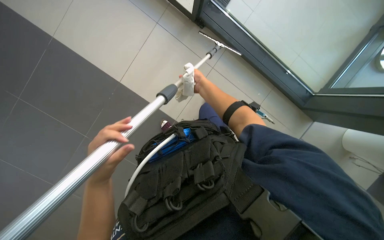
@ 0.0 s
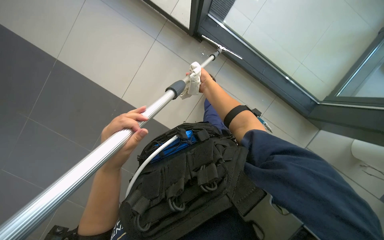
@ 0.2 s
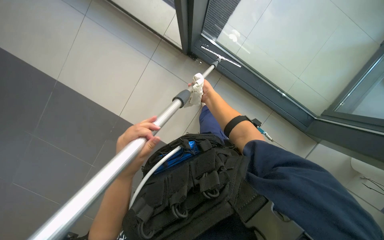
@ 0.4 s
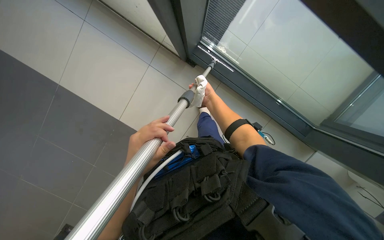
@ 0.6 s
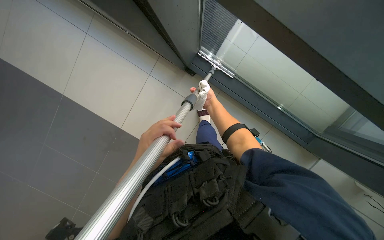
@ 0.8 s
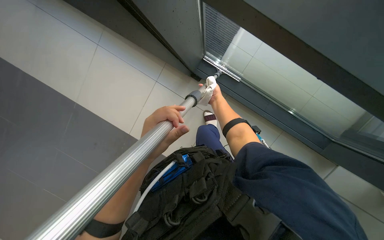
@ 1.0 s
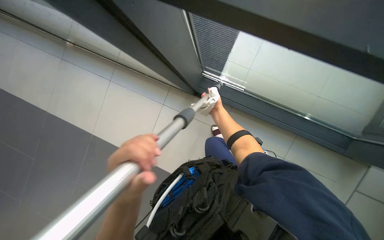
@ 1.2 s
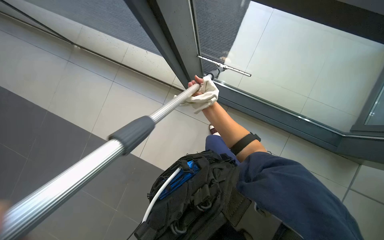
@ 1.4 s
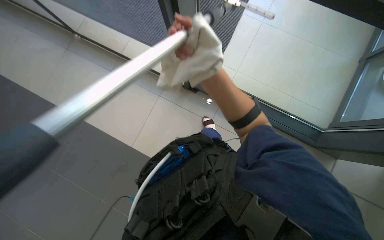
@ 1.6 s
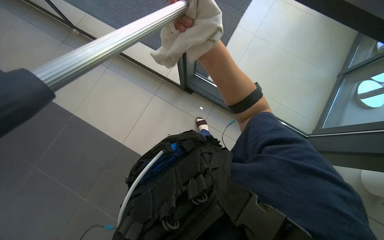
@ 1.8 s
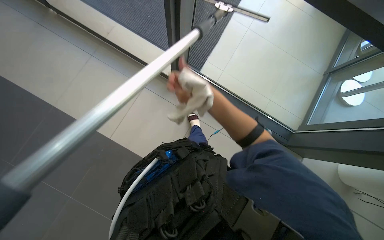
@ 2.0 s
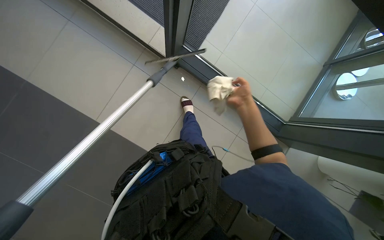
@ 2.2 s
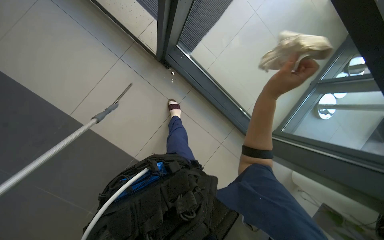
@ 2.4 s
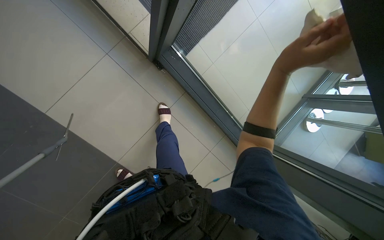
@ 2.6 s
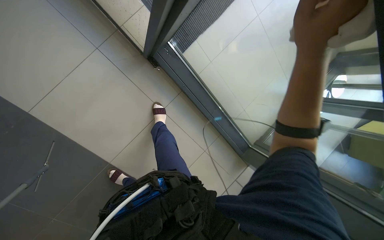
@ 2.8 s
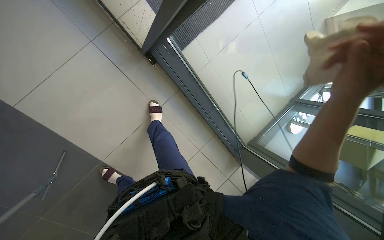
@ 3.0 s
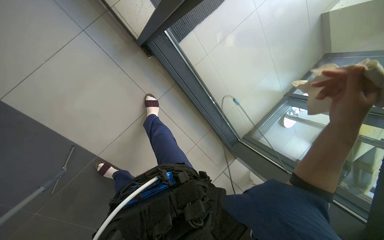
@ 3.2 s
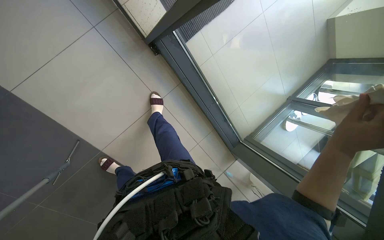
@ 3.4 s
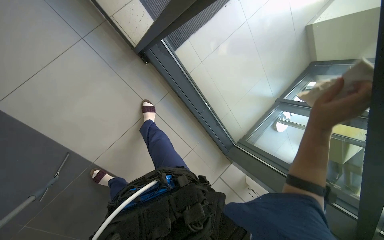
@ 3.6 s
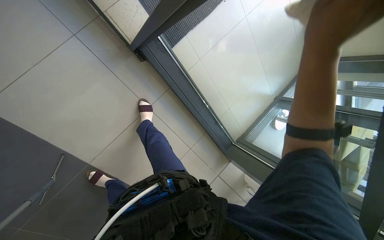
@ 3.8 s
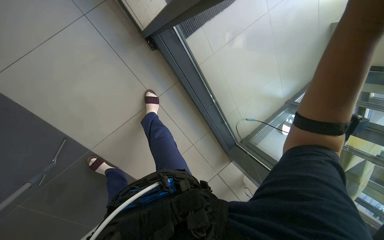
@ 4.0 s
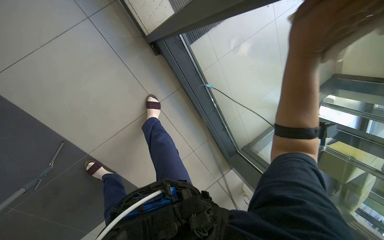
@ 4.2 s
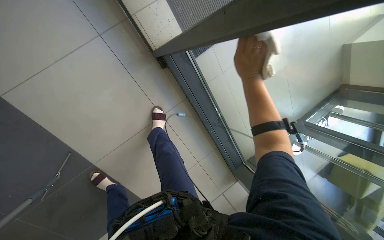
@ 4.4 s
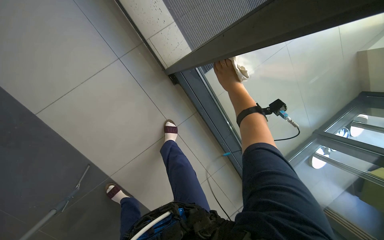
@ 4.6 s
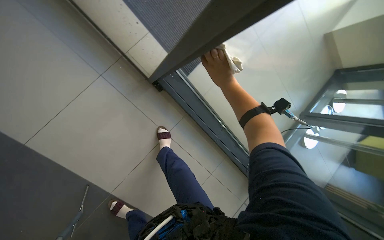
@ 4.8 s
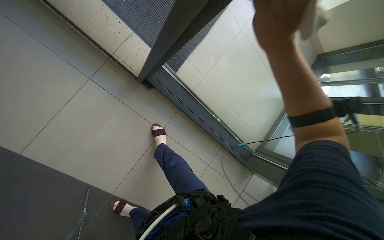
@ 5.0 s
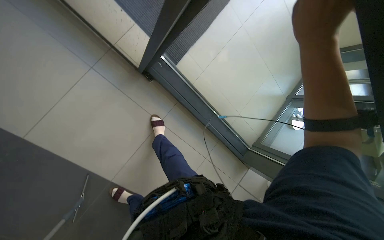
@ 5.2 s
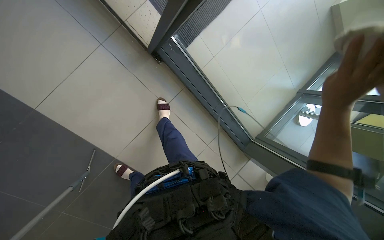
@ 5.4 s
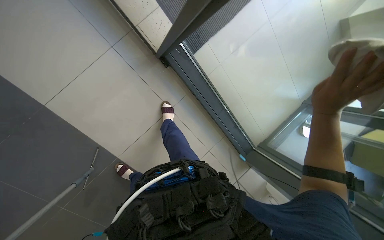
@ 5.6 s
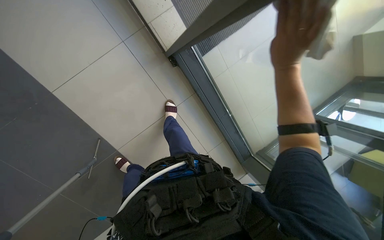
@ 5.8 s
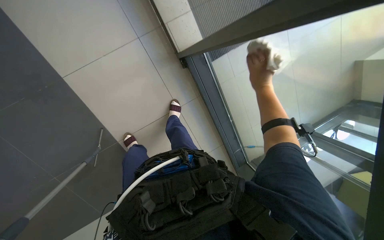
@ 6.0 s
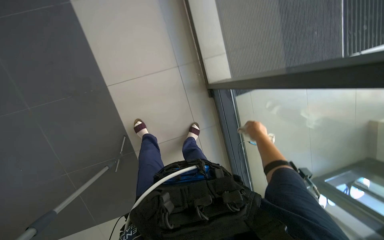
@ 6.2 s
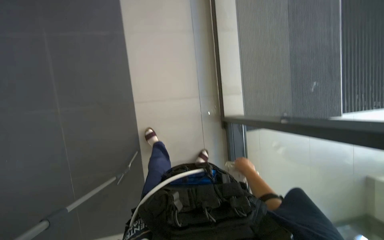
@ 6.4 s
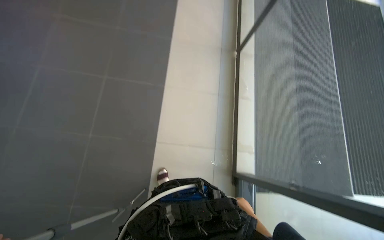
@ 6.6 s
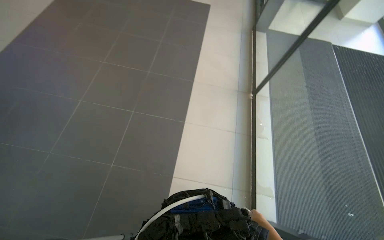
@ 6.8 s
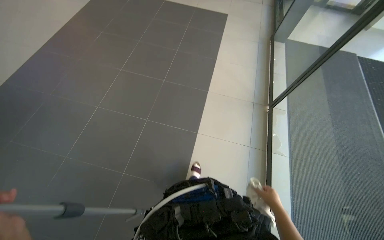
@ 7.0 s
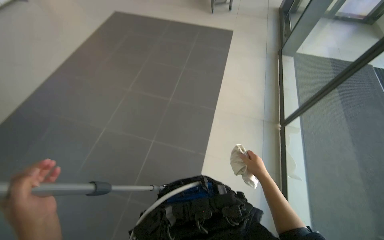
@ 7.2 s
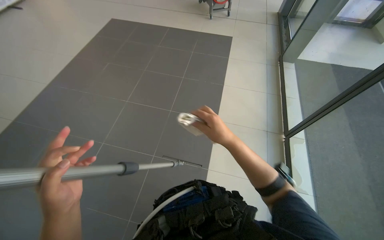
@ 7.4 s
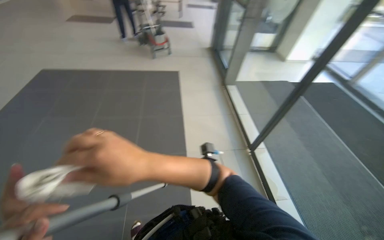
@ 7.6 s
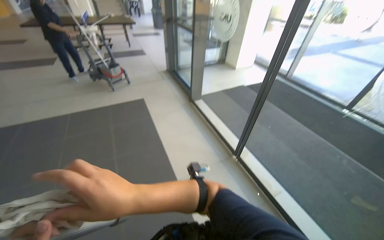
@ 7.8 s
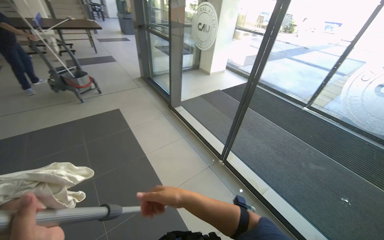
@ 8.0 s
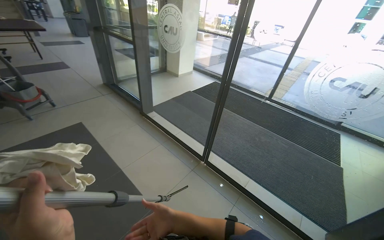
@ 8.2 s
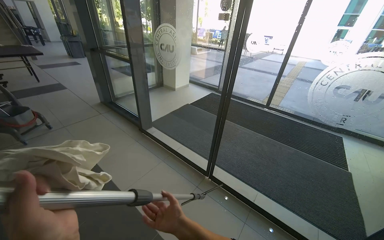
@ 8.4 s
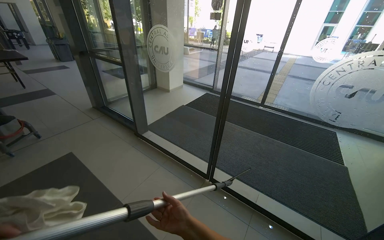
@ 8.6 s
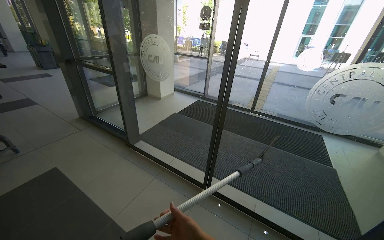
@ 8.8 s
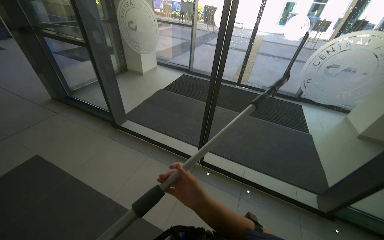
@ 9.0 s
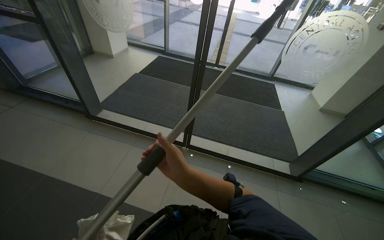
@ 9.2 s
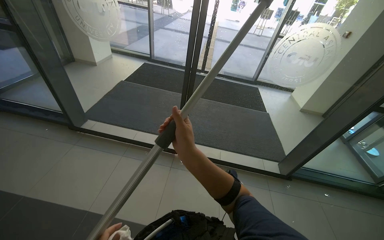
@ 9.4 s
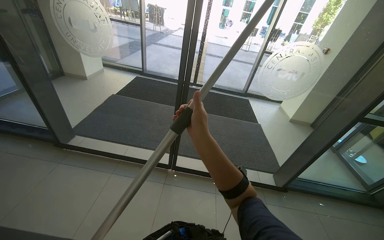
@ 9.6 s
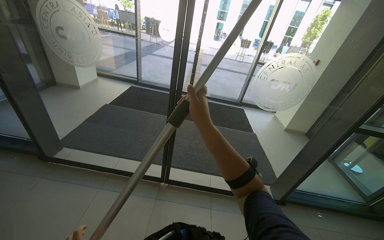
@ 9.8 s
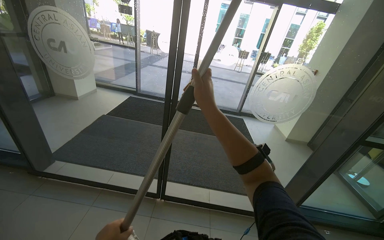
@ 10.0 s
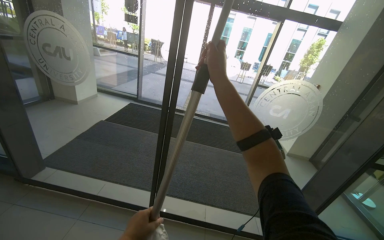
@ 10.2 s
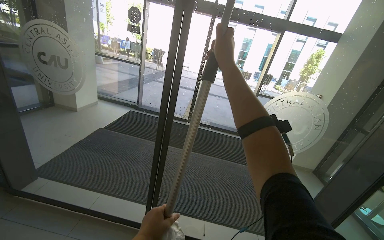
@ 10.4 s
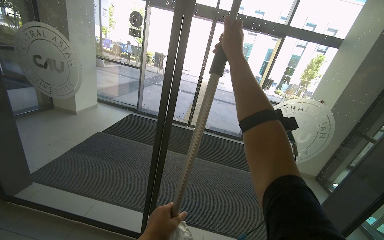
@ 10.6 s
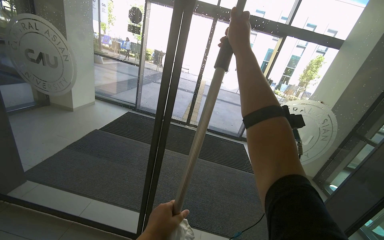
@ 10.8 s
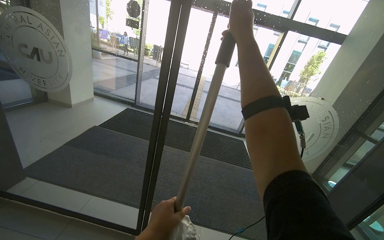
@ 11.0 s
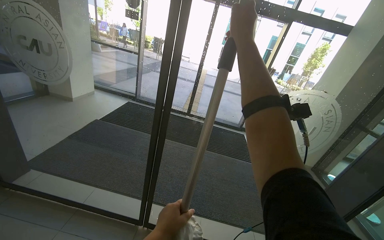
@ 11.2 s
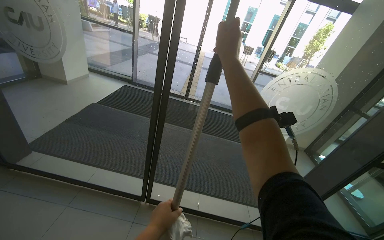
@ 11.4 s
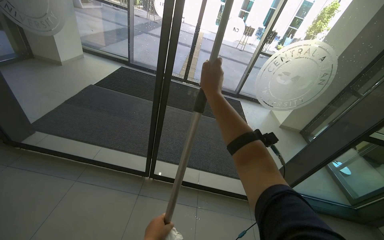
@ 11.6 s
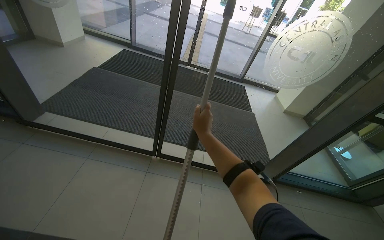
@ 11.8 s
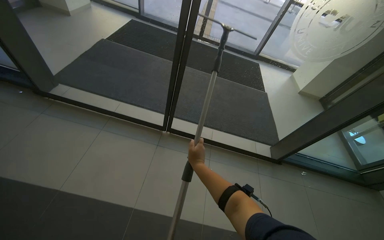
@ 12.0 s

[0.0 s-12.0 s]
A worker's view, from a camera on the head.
Job: cleaning windows.
The whole recording: Cleaning glass panels with squeegee. The worker cleans large glass panels using a squeegee and a cloth.
0.0 to 1.6 s: The right hand heads nearer to the camera, covering about 30 cm.
1.6 to 3.0 s: The camera is aimed roughly 25 degrees further to the right. The right hand shifts about 25 cm to the right, and reaches roughly 20 cm farther from the camera, then returns.
4.4 to 6.0 s: The right hand reaches about 30 cm to the right, then returns.
7.6 to 9.0 s: The head travels approximately 50 cm. The head turns to the right by roughly 60 degrees.
9.0 to 10.4 s: The camera sweeps to the right, by roughly 15 degrees. The view tips upward by approximately 15 degrees. The right hand shifts approximately 70 cm up the picture.
10.4 to 12.0 s: The wearer looks some 30 degrees further downward. The right hand is displaced down the picture by some 70 cm.

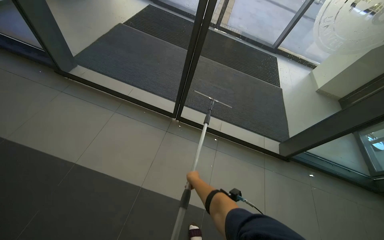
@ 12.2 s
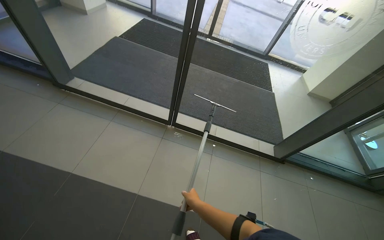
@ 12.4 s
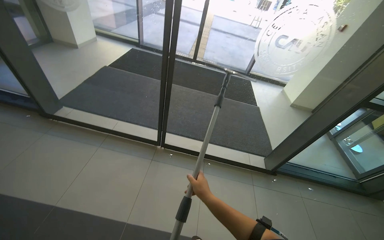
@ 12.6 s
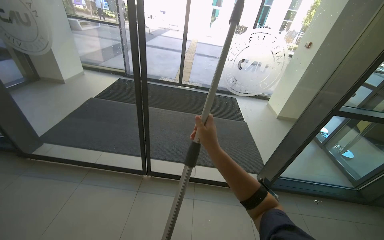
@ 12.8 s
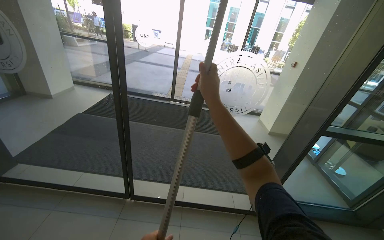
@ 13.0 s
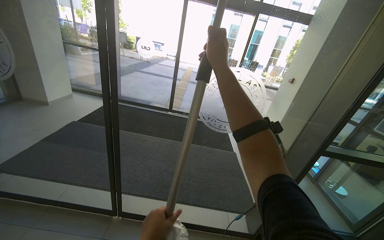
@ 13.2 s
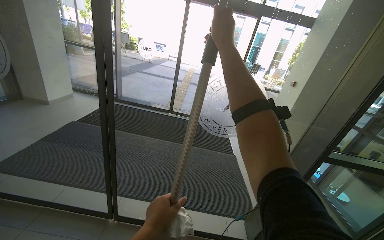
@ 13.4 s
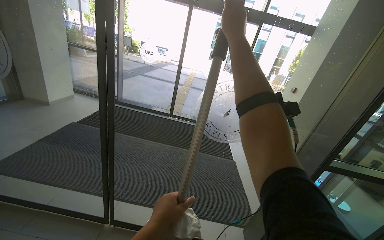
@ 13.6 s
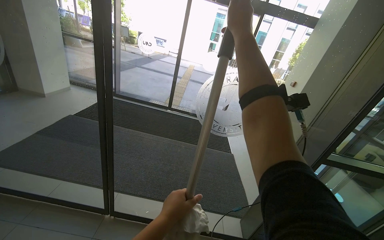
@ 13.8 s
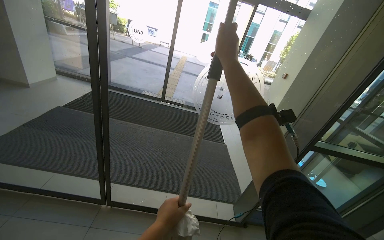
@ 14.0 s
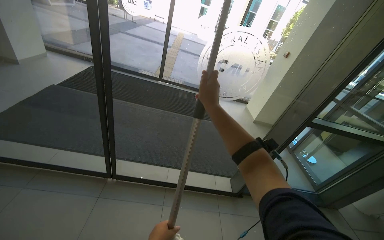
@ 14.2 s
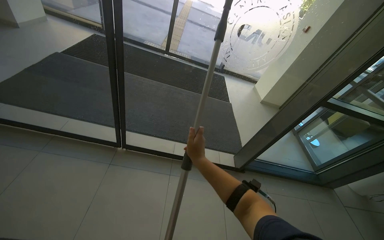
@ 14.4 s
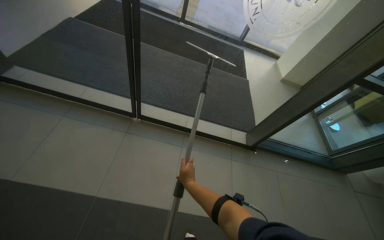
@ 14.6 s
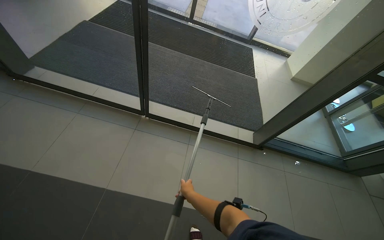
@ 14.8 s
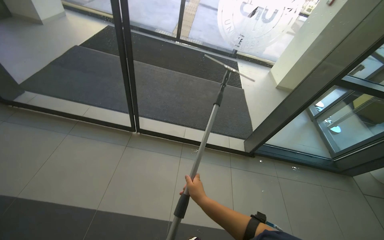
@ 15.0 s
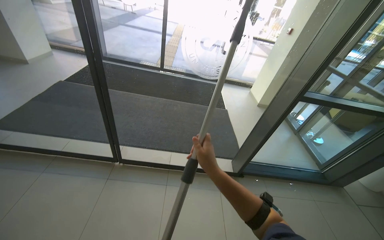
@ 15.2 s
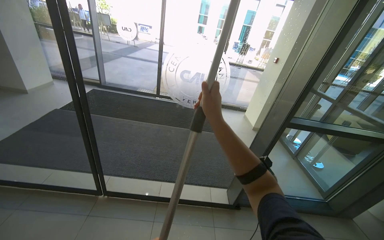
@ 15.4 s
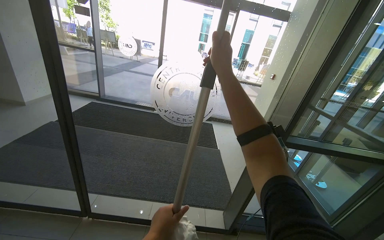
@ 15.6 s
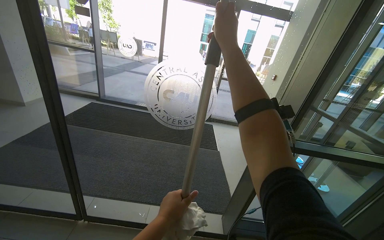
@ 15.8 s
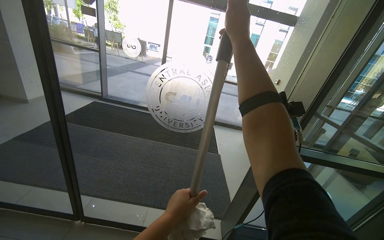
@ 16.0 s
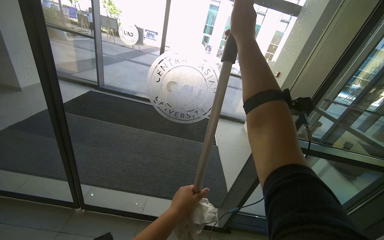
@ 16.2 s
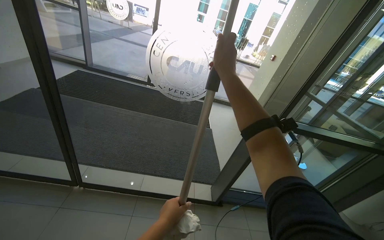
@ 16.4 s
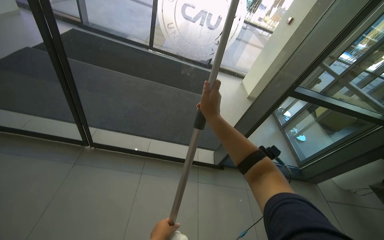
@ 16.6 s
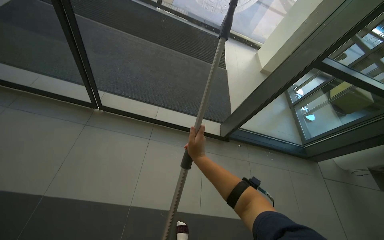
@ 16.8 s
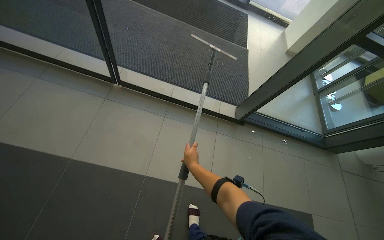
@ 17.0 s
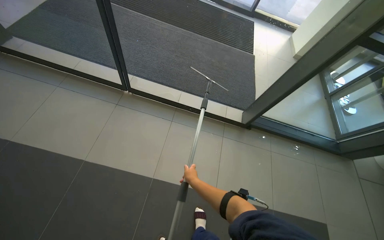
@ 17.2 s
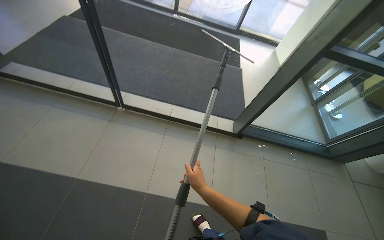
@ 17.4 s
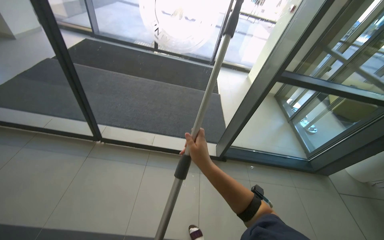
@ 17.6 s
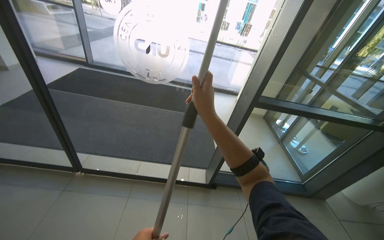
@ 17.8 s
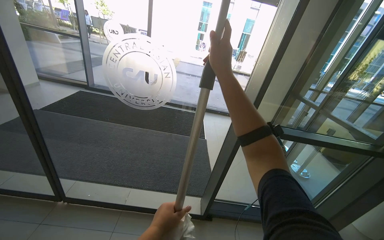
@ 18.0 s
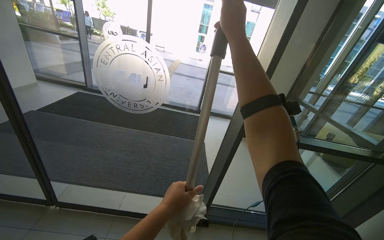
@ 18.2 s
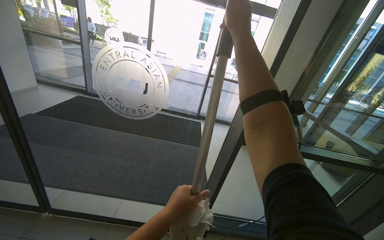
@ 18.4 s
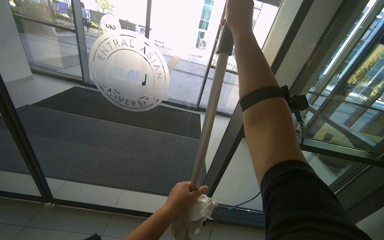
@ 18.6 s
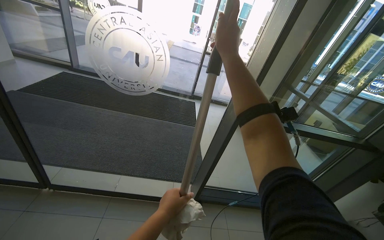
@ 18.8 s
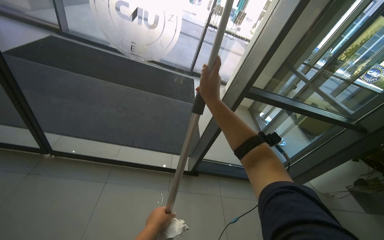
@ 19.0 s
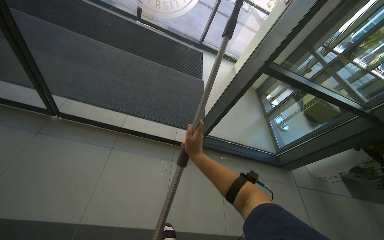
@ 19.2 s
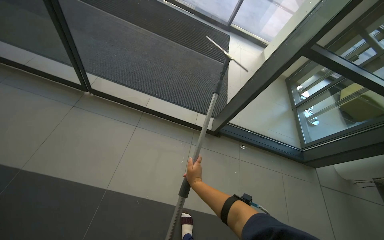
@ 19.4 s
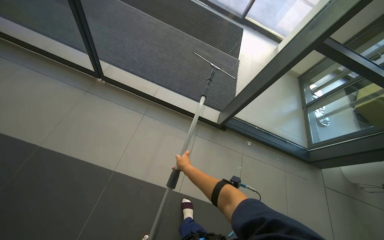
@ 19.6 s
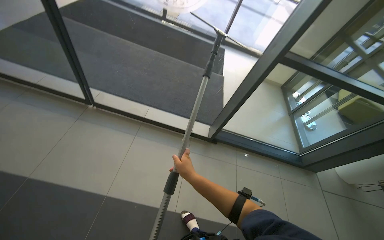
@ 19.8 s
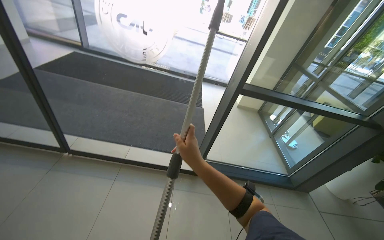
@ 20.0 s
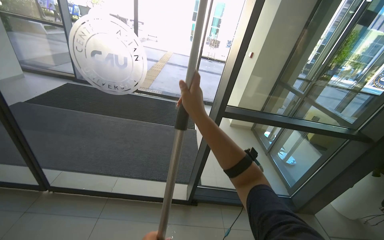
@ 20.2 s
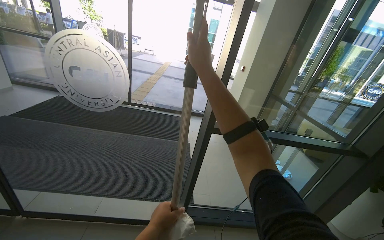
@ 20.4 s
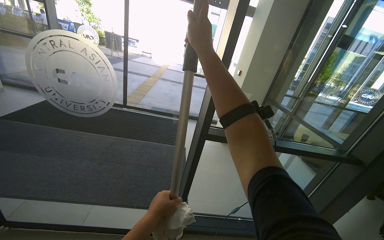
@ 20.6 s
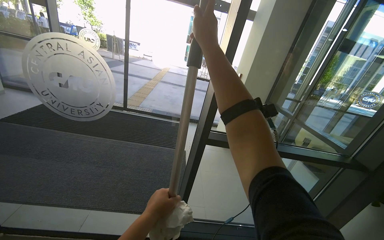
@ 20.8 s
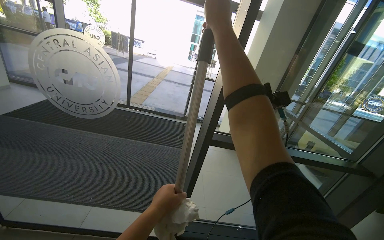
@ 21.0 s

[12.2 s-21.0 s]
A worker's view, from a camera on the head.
Job: cleaning windows.
The whole recording: Cleaning glass panels with squeegee. The worker cleans large glass panels using a squeegee and a cloth.
12.2 to 13.6 s: The wearer moves approximately 40 cm. The wearer looks roughly 30 degrees further upward.
13.6 to 15.2 s: The view tilts approximately 15 degrees downward. The right hand is displaced down the picture by some 60 cm.
15.2 to 16.6 s: The right hand goes approximately 15 cm up the picture.
16.6 to 18.0 s: The view tilts roughly 15 degrees upward.
18.0 to 19.6 s: The view tips downward by some 30 degrees.
19.6 to 21.0 s: The camera is carried approximately 40 cm. The view tilts some 35 degrees upward.
